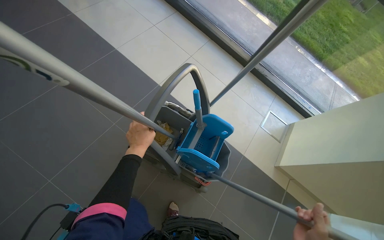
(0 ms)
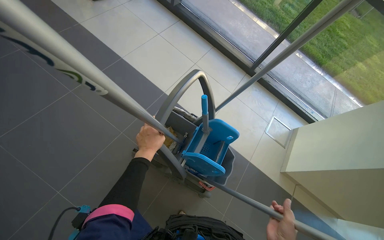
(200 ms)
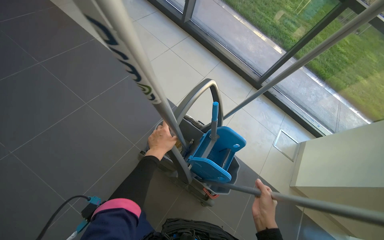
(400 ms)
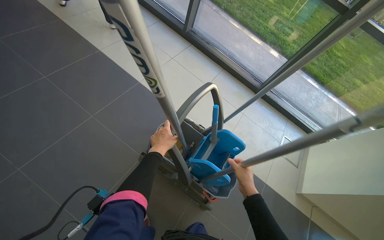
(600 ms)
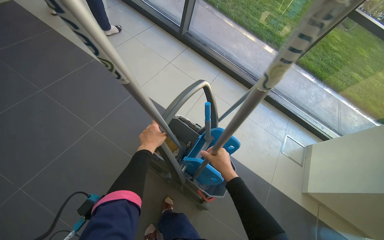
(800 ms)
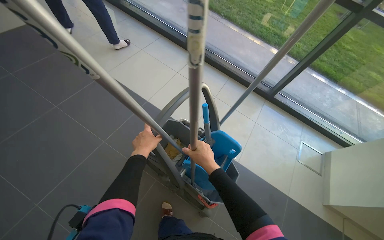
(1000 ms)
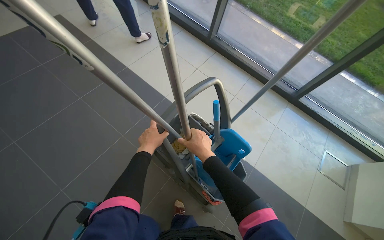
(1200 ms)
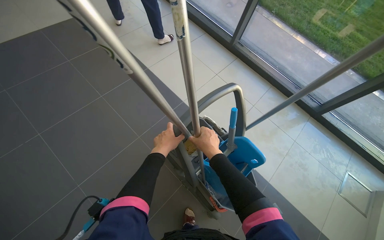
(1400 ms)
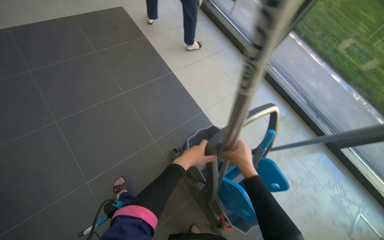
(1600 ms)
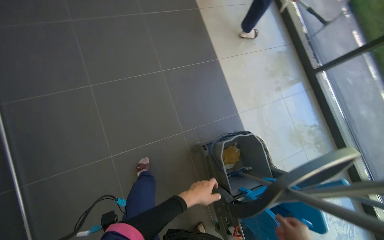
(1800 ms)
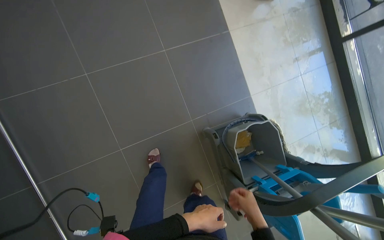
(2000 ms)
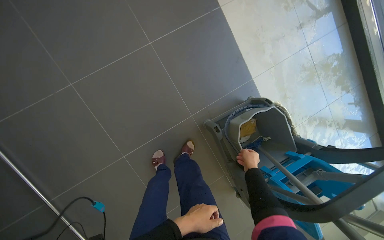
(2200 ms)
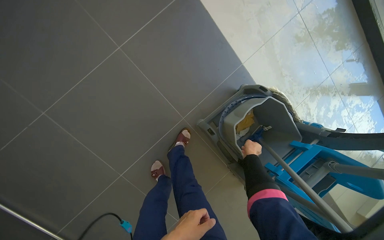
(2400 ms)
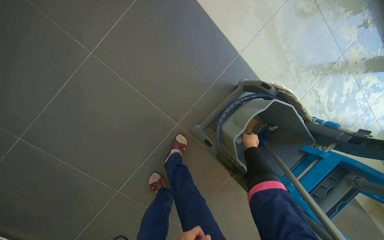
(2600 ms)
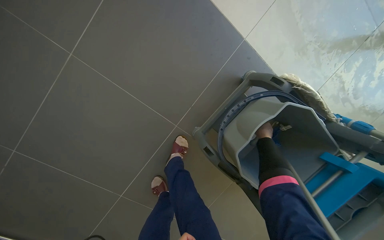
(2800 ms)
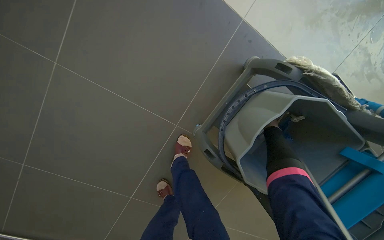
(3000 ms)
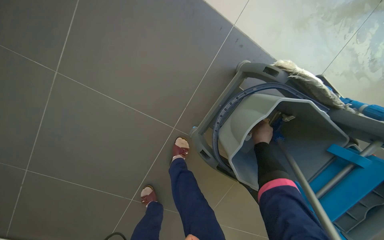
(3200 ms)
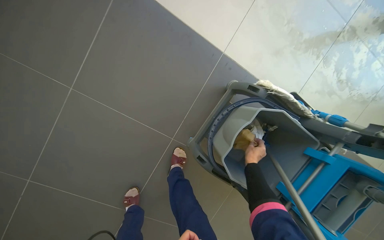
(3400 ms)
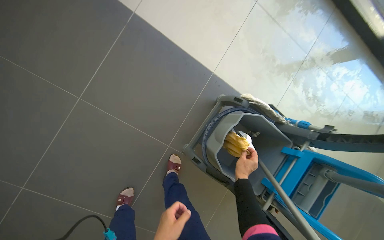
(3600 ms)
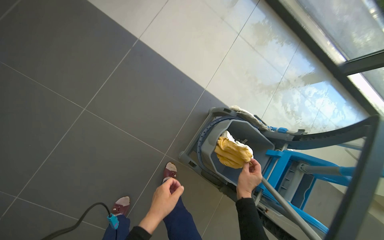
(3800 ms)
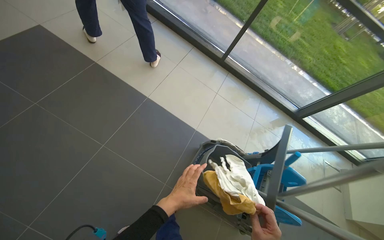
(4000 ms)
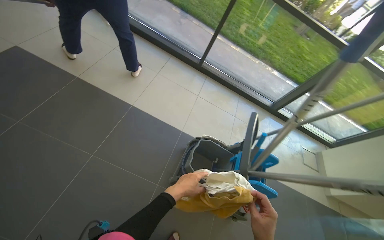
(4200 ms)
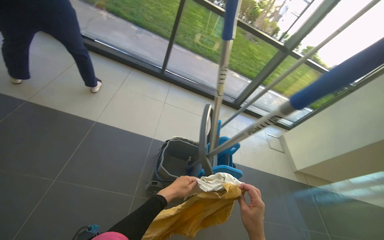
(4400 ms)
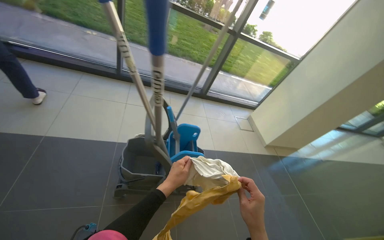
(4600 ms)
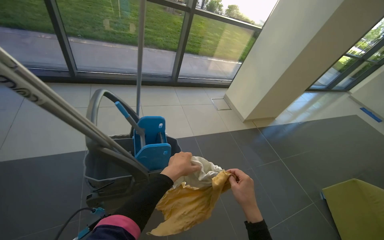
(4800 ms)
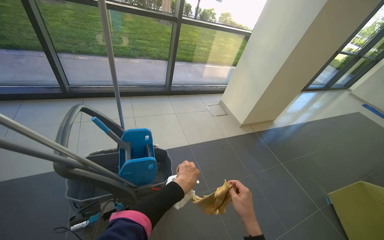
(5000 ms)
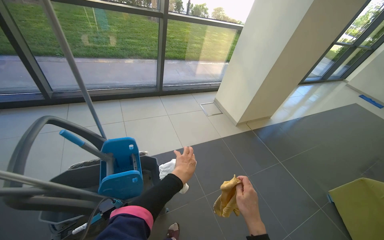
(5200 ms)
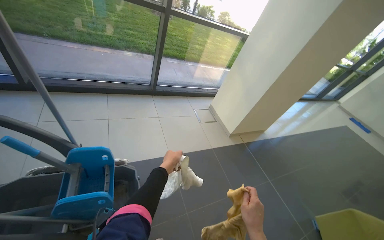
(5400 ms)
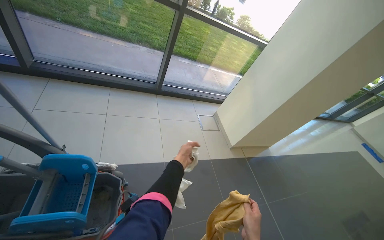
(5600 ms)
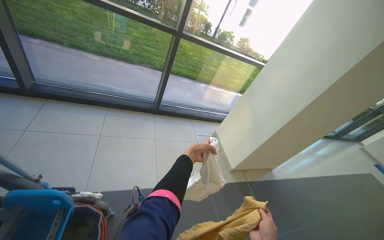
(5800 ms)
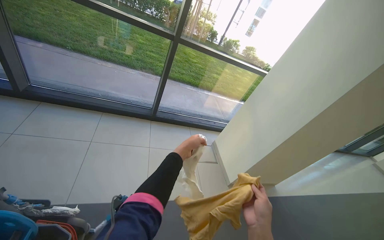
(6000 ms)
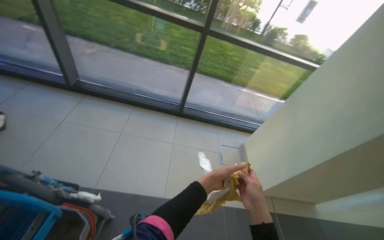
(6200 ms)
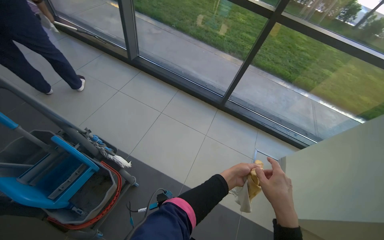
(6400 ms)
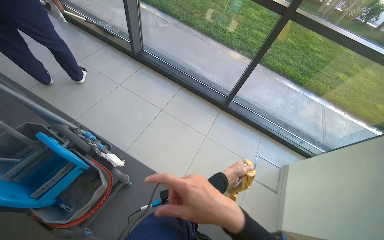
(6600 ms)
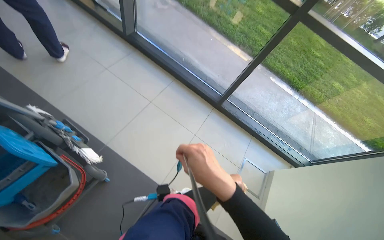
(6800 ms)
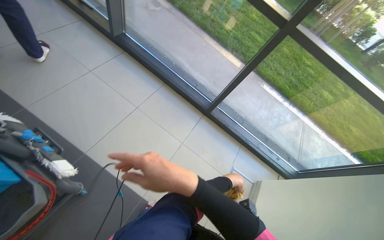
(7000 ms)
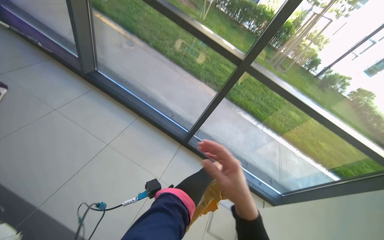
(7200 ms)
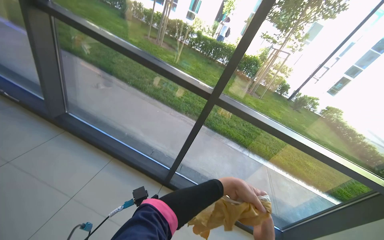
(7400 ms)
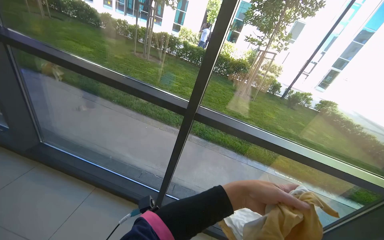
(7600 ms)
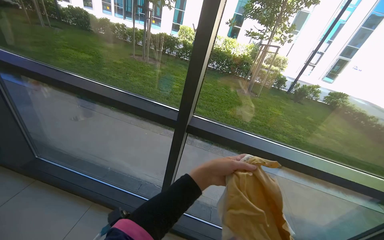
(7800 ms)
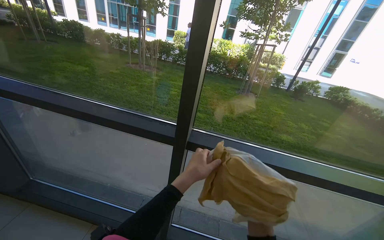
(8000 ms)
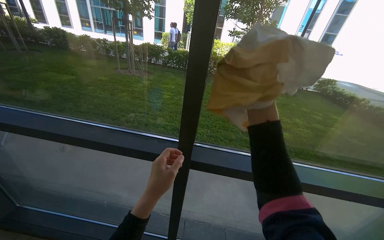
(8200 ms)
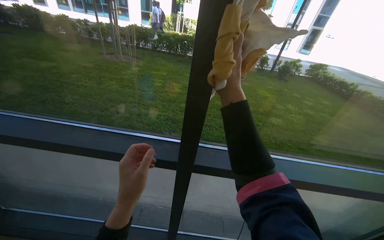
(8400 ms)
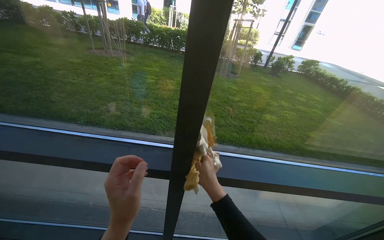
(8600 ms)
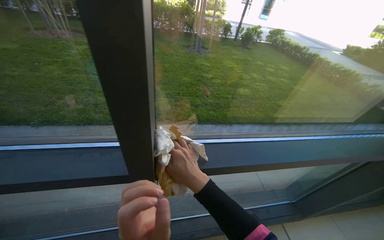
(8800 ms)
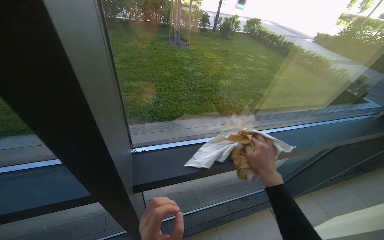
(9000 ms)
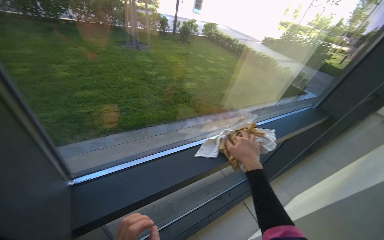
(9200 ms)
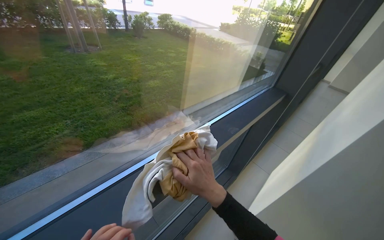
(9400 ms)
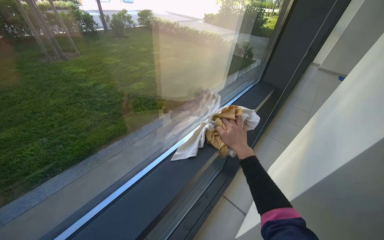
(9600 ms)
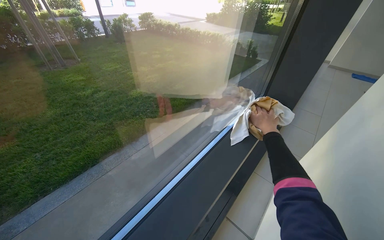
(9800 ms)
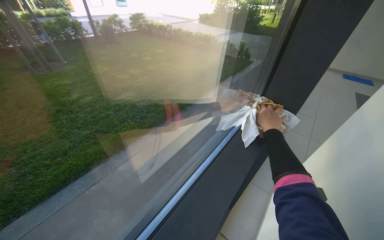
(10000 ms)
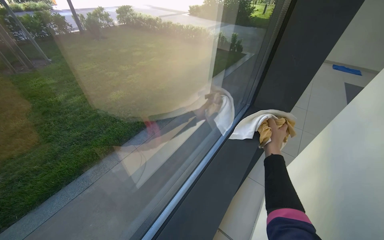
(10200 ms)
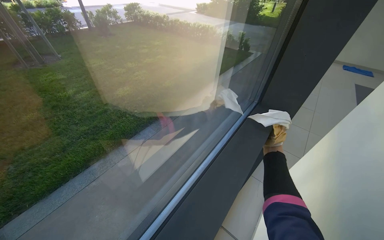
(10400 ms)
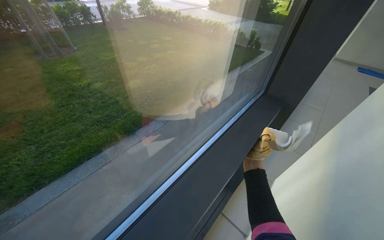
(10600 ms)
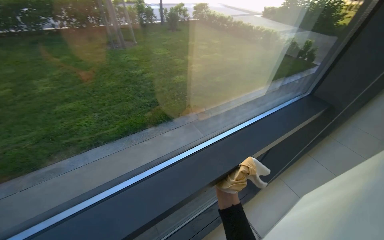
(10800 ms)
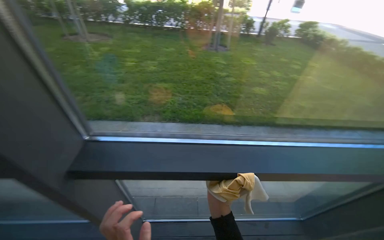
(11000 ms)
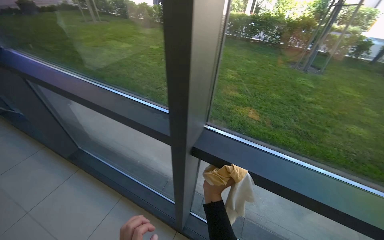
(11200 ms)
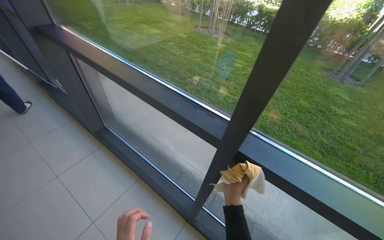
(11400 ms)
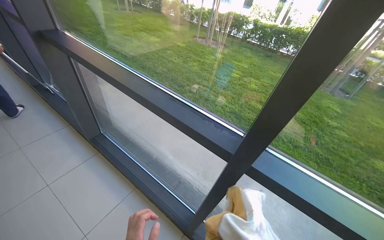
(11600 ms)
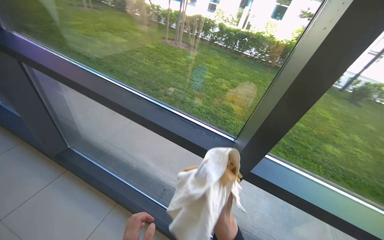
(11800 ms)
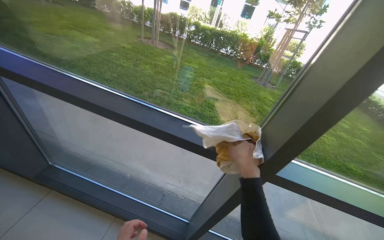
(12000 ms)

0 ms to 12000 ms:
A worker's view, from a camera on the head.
Job: mopping floor.
The whole recording: Mopping tiled floor. The worker mops the tiled floor near the windows with a mop.
0 ms to 1600 ms: The head turns to the left by roughly 25 degrees. The view tips upward by approximately 15 degrees.
1600 ms to 3000 ms: The camera is carried some 80 cm. The camera sweeps to the left, by roughly 20 degrees. The view tips downward by approximately 45 degrees.
3000 ms to 4400 ms: The camera travels about 90 cm. The head turns to the right by roughly 35 degrees. The view tilts some 50 degrees upward.
4400 ms to 6000 ms: The camera travels approximately 1 m. The head turns to the right by some 15 degrees.
6000 ms to 7600 ms: The wearer moves some 90 cm. The wearer's head swings approximately 20 degrees to the left. The view tips upward by some 15 degrees.
7600 ms to 9000 ms: The wearer moves some 60 cm. The wearer's head swings roughly 35 degrees to the right. The view tilts roughly 15 degrees downward.
9000 ms to 10400 ms: The head travels roughly 80 cm. The head turns to the right by about 35 degrees.
10400 ms to 12000 ms: The camera travels approximately 80 cm. The head rotates some 55 degrees to the left.

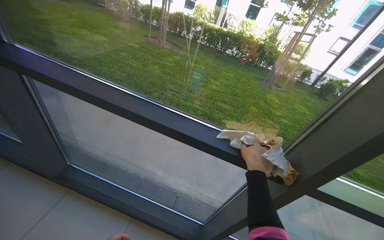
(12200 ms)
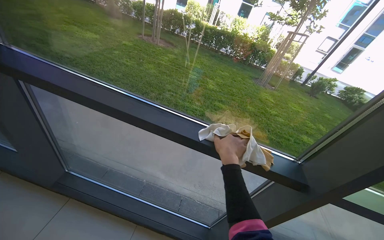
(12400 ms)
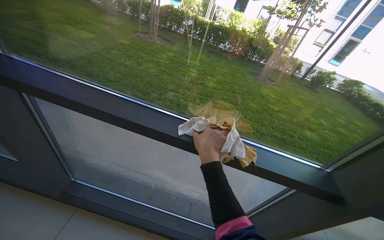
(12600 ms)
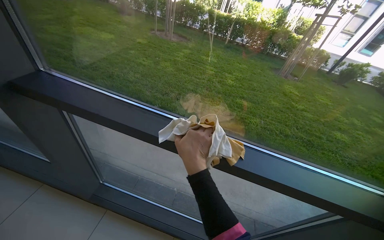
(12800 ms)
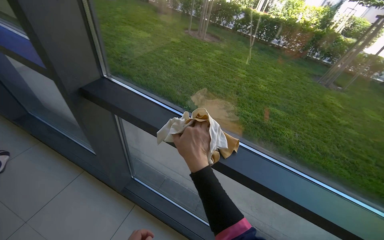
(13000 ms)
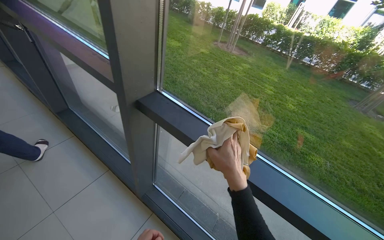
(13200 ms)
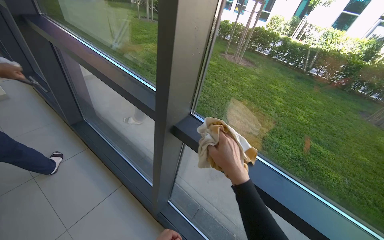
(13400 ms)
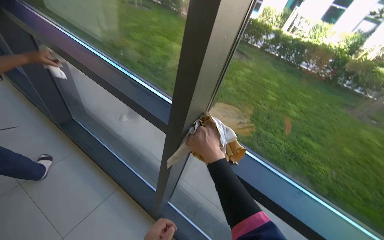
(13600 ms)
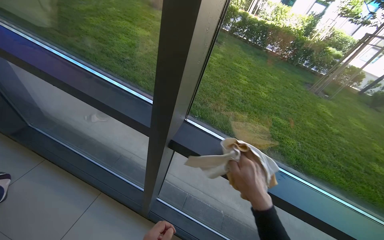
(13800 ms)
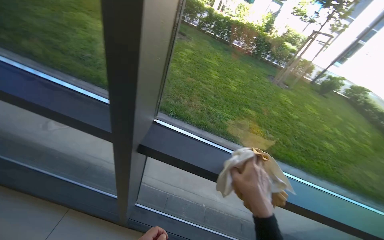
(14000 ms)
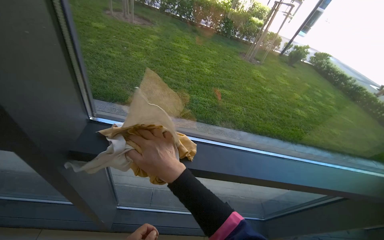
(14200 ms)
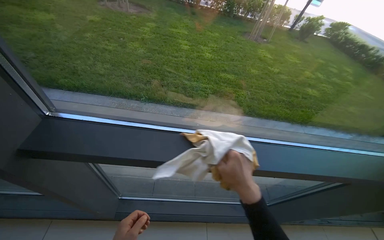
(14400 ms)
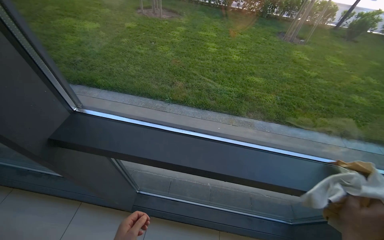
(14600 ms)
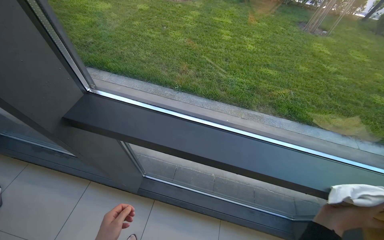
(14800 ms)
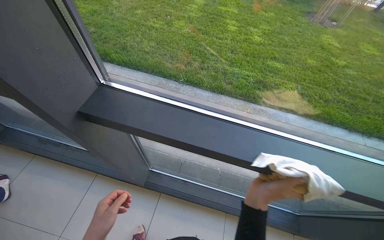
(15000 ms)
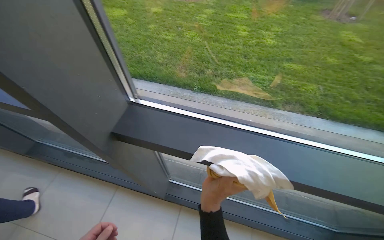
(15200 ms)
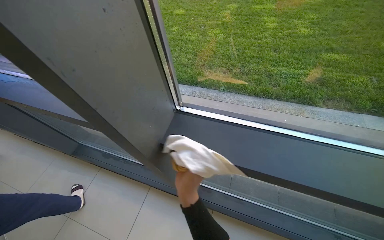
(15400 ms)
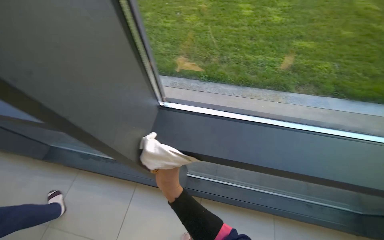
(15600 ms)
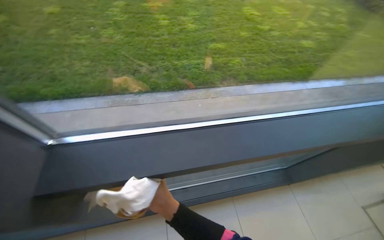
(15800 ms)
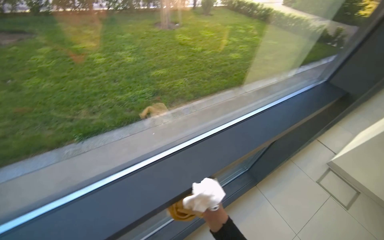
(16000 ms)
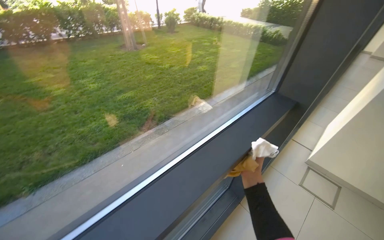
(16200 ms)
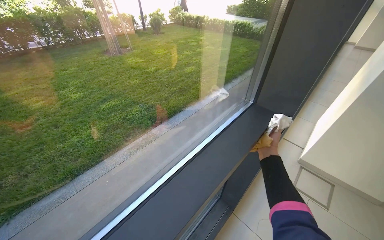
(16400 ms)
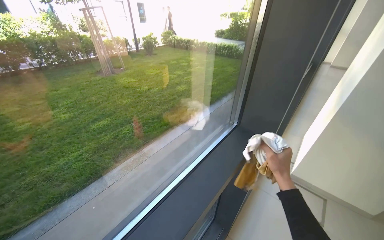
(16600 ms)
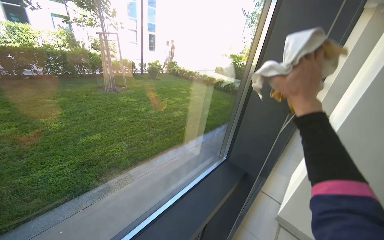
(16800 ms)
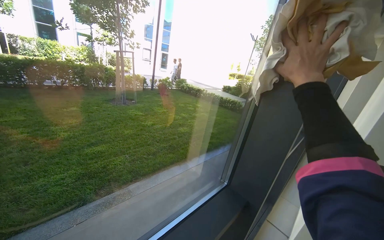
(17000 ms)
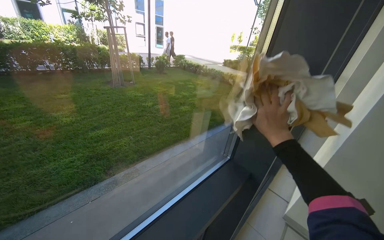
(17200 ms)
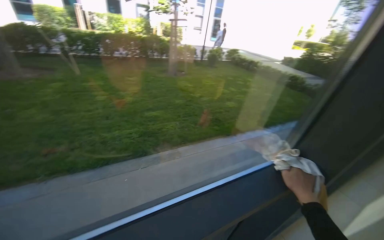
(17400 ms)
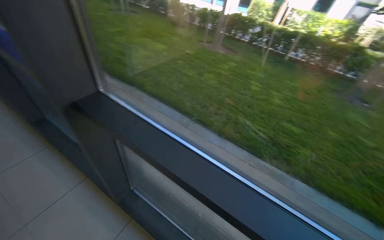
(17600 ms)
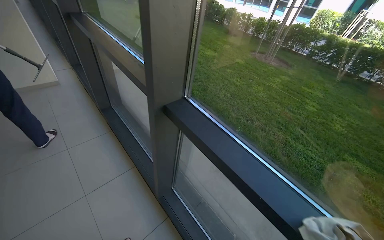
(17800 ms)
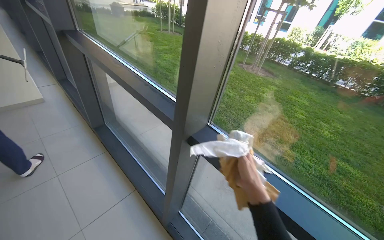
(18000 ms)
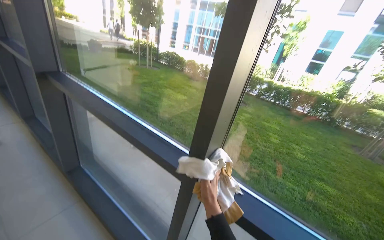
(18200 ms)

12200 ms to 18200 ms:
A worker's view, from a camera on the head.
Job: mopping floor.
The whole recording: Mopping tiled floor. The worker mops the tiled floor near the windows with a mop.
12200 ms to 13800 ms: The wearer moves approximately 80 cm.
13800 ms to 15200 ms: The view tips downward by roughly 15 degrees.
15200 ms to 16600 ms: The wearer moves about 60 cm. The head turns to the right by about 65 degrees. The view tilts roughly 15 degrees upward.

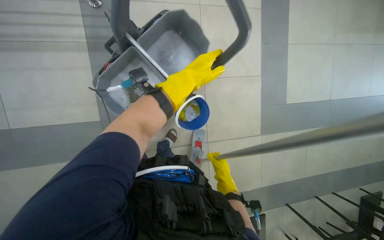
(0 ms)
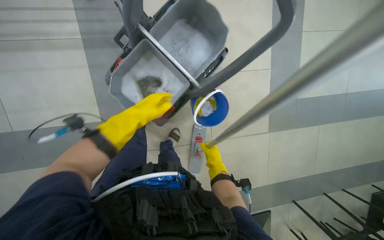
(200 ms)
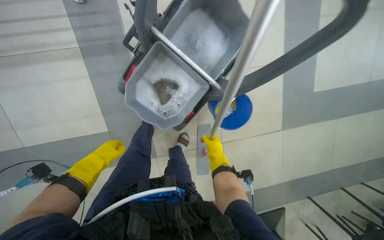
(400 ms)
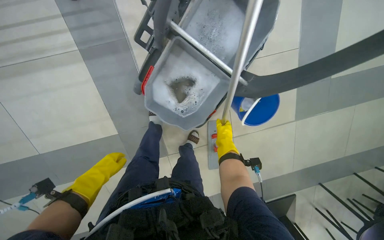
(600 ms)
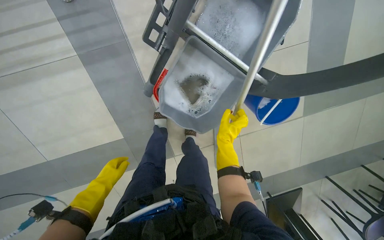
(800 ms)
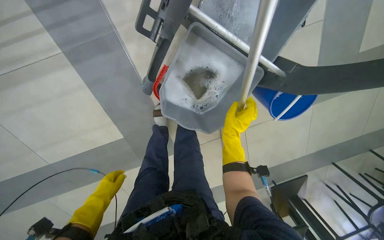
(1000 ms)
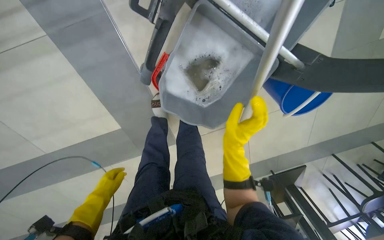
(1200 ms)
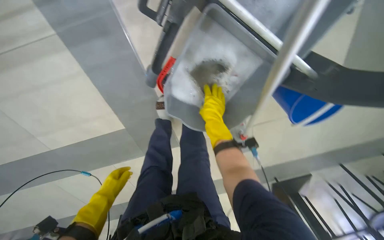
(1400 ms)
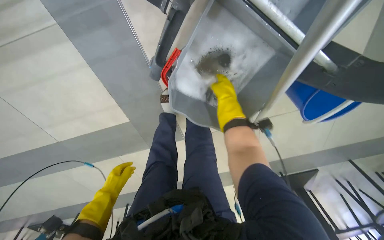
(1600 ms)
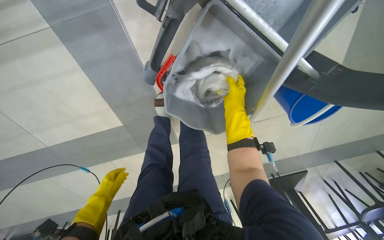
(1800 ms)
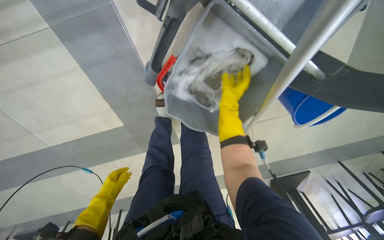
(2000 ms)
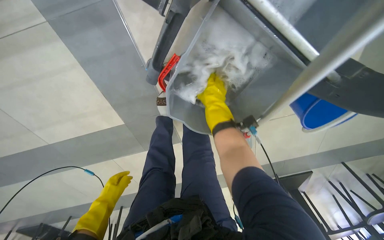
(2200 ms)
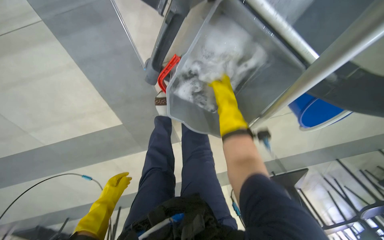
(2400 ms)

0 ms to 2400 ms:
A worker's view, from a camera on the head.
Job: mopping floor.
The whole recording: Mopping cafeteria floor. The worker mops the cafeteria floor with a mop and bucket.
0 ms to 1200 ms: The camera travels roughly 40 cm. The wearer looks roughly 20 degrees further downward.
1200 ms to 2400 ms: The right hand shifts approximately 15 cm up the picture.
